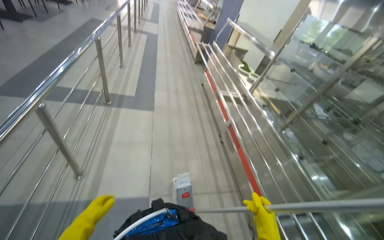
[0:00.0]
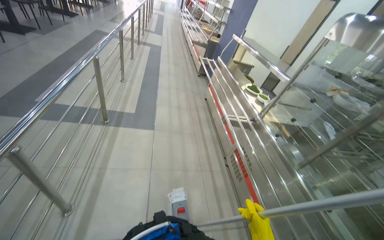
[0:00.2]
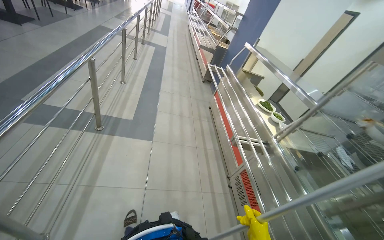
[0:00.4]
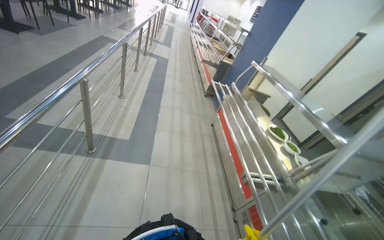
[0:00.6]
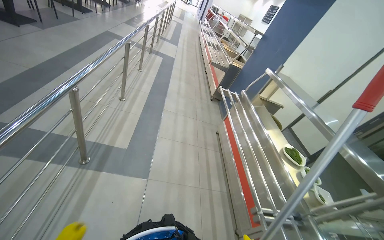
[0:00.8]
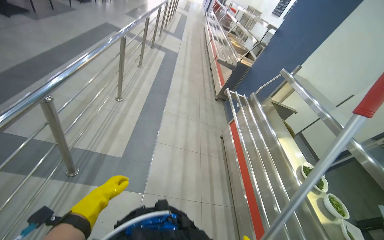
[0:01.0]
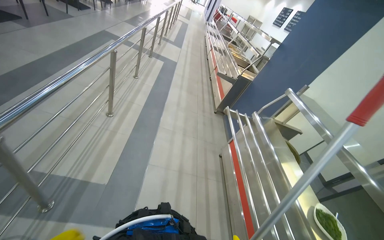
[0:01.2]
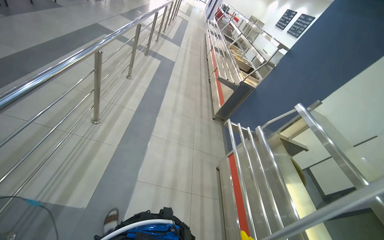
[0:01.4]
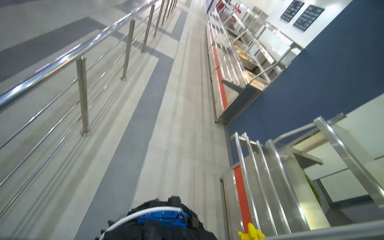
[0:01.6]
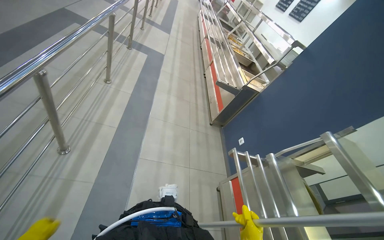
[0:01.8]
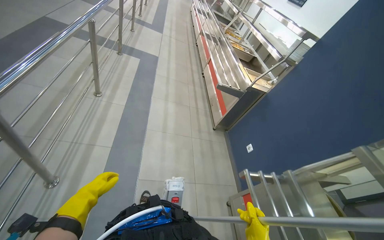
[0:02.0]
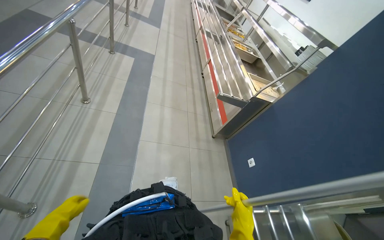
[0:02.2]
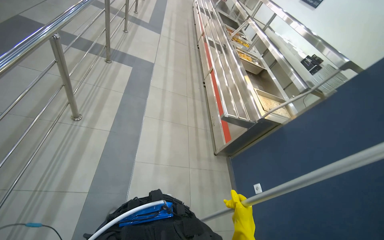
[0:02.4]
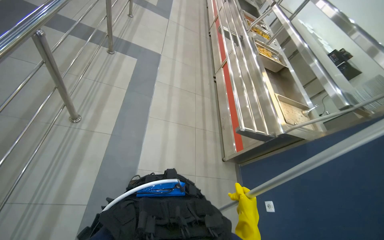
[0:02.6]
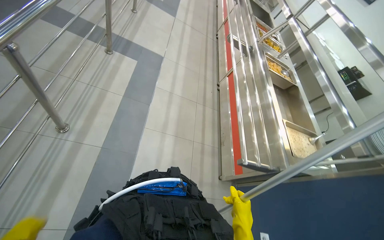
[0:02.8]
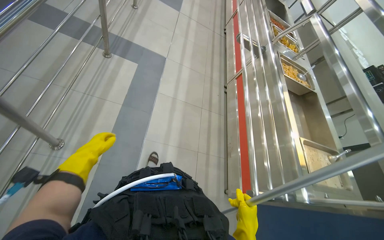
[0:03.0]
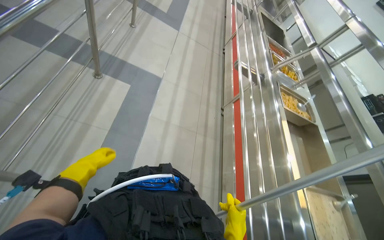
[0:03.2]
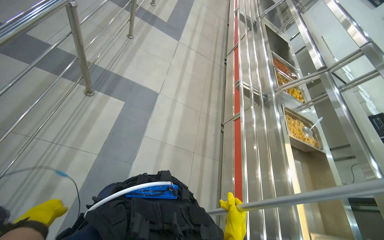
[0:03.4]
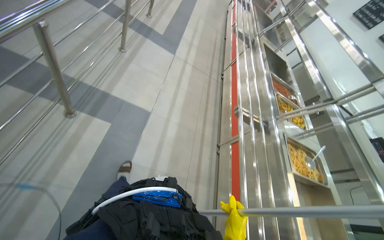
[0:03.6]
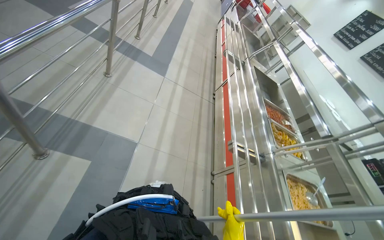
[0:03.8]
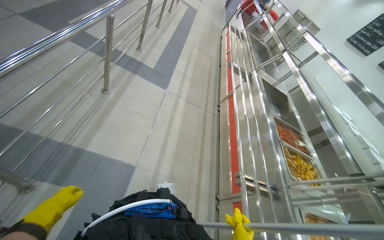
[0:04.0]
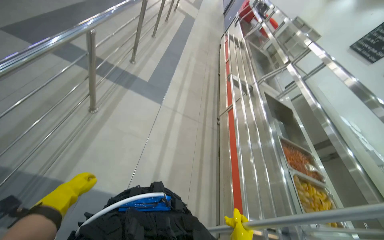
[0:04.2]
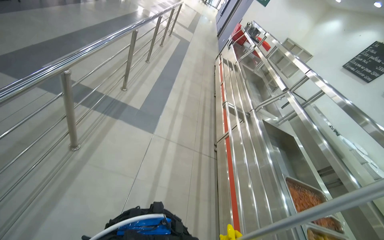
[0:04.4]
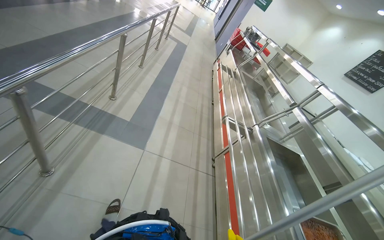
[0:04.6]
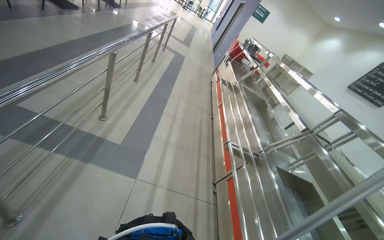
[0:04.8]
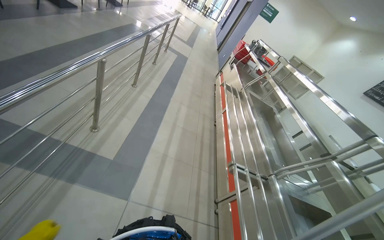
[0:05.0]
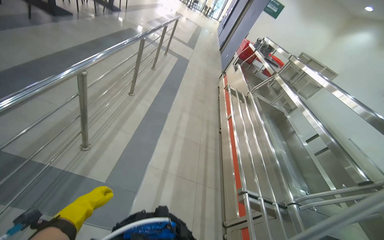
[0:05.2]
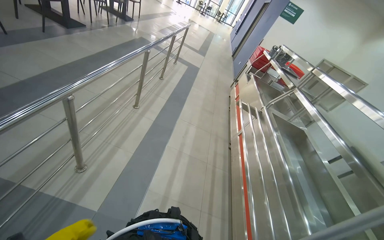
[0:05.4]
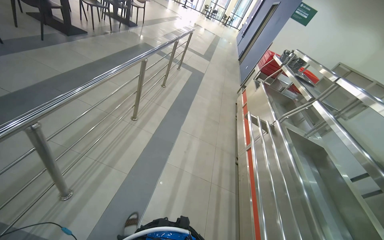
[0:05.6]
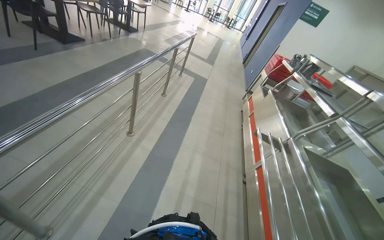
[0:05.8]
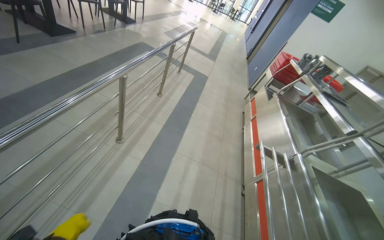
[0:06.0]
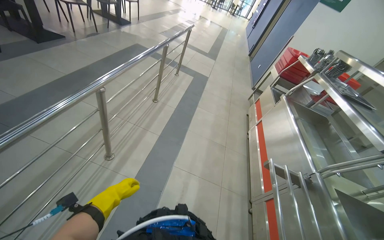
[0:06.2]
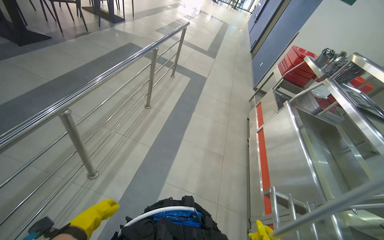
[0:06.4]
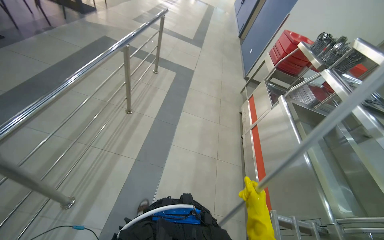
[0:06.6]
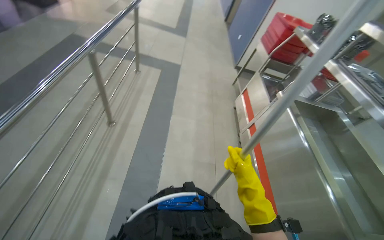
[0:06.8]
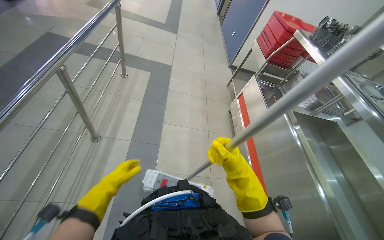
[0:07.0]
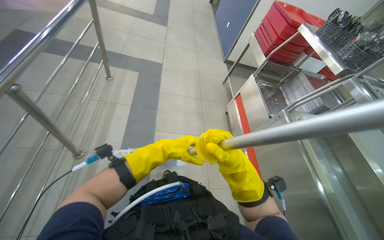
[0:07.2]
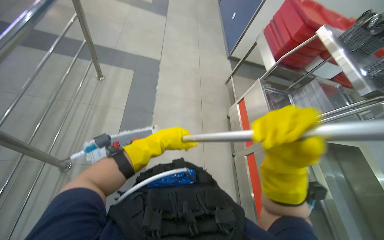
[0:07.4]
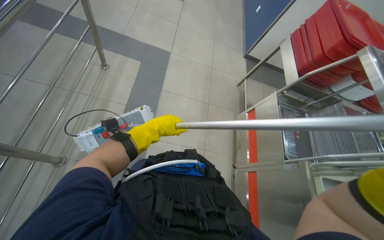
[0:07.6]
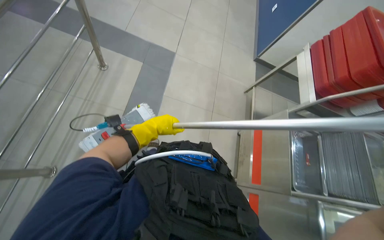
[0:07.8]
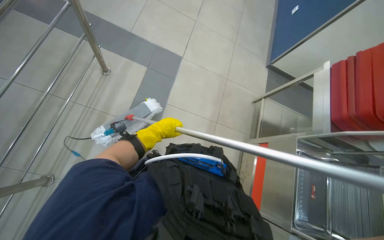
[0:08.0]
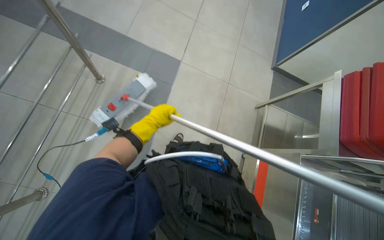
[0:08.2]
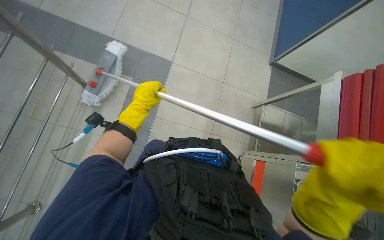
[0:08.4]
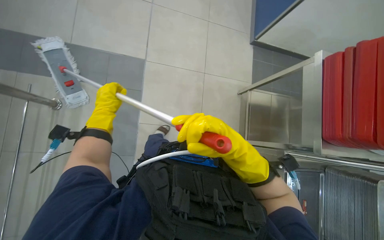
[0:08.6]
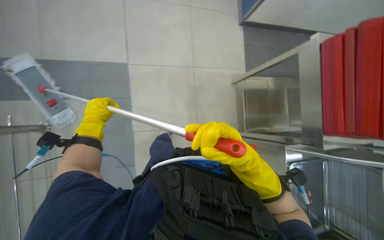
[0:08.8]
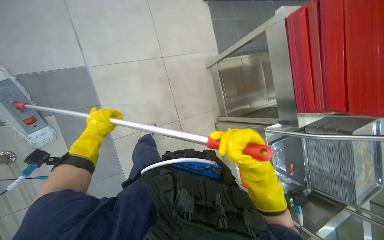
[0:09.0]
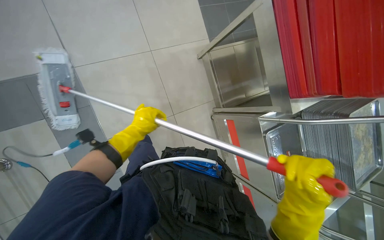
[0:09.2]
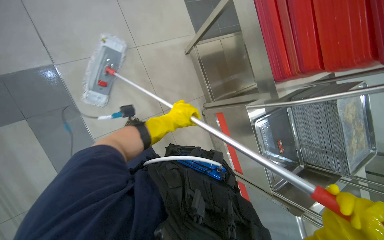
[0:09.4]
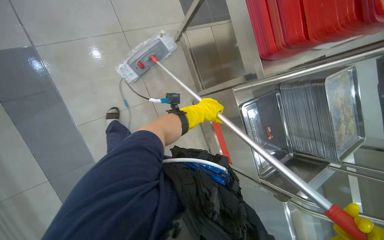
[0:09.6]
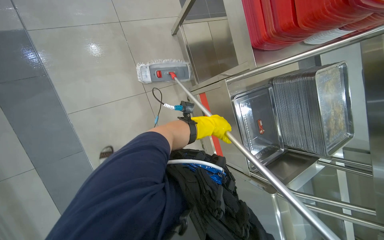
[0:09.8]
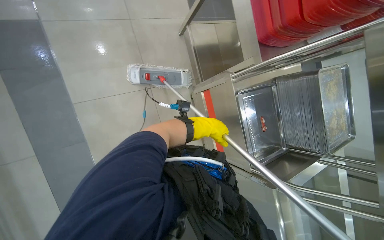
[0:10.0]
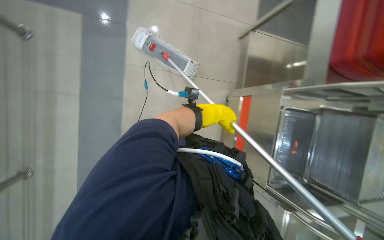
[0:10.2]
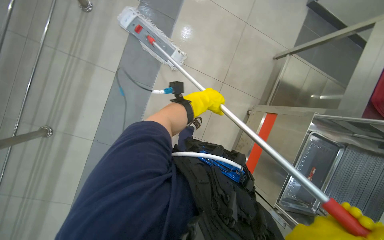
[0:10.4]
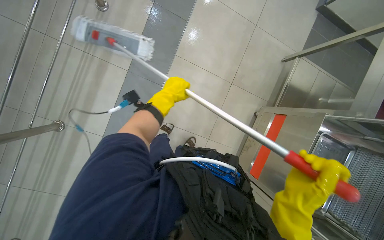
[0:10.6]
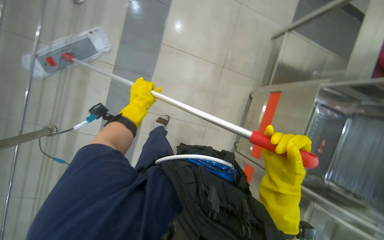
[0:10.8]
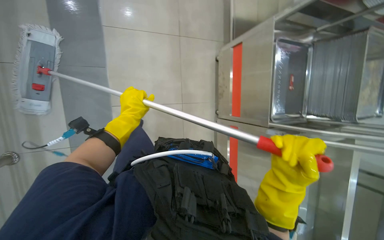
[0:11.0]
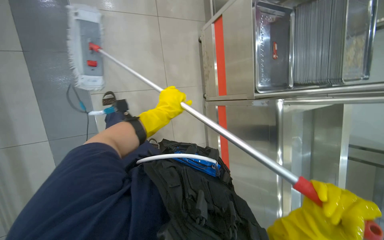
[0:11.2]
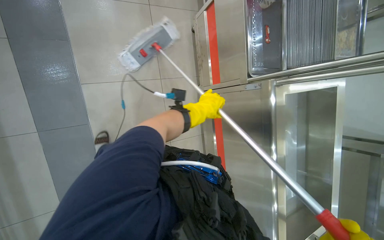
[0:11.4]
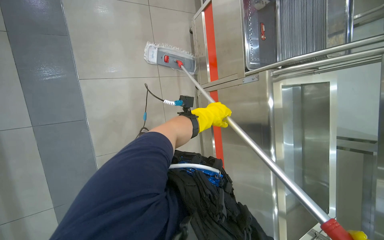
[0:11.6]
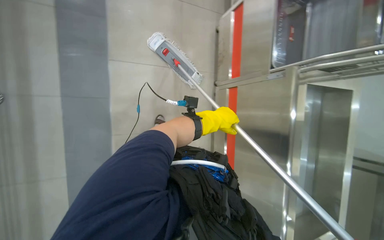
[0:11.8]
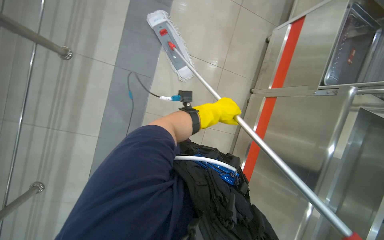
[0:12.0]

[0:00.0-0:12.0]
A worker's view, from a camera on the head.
Job: mopping floor.
The whole recording: Mopping cafeteria floor. The worker mops the cafeteria floor with a mop and bucket.
0:00.0 to 0:01.6: The camera travels roughly 2 m.
0:01.6 to 0:03.0: The head travels about 1.5 m. The camera pitches downward, by approximately 15 degrees.
0:03.0 to 0:04.4: The head travels some 1.5 m. The view tips upward by about 20 degrees.
0:04.4 to 0:06.0: The head travels approximately 2 m.
0:06.0 to 0:07.6: The head travels some 1.5 m. The camera pitches downward, by some 25 degrees.
0:07.6 to 0:09.0: The head travels roughly 60 cm.
0:09.0 to 0:10.4: The wearer moves about 40 cm. The scene turns approximately 30 degrees clockwise in the picture.

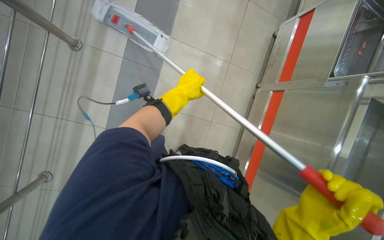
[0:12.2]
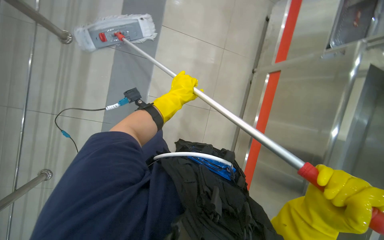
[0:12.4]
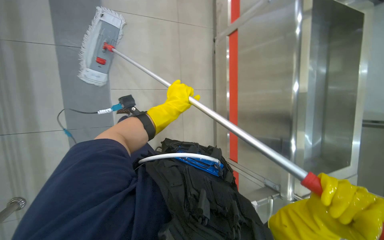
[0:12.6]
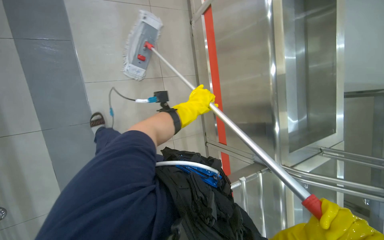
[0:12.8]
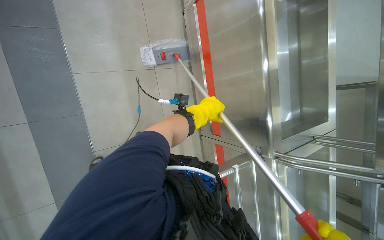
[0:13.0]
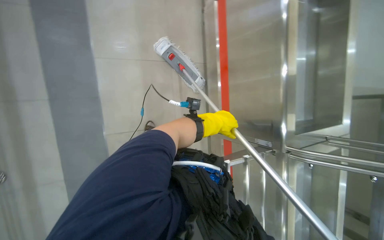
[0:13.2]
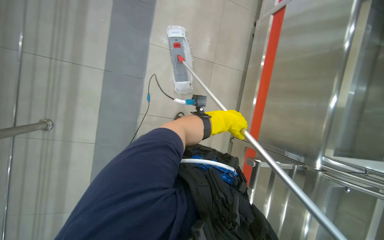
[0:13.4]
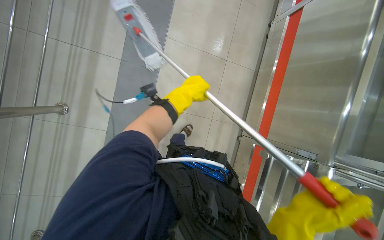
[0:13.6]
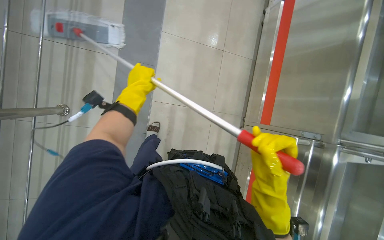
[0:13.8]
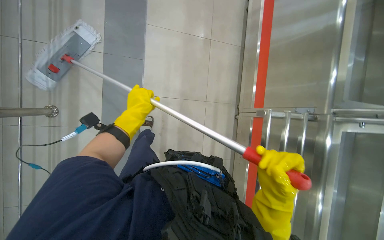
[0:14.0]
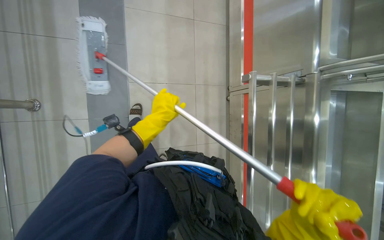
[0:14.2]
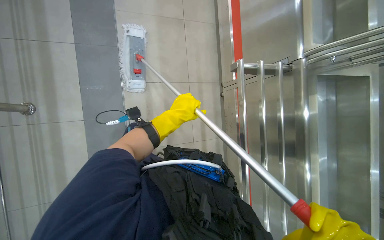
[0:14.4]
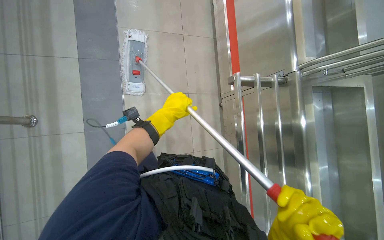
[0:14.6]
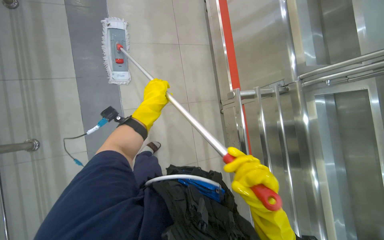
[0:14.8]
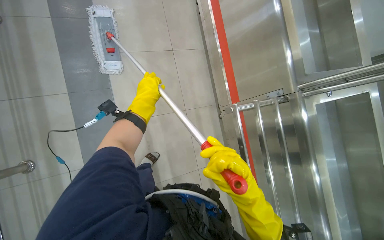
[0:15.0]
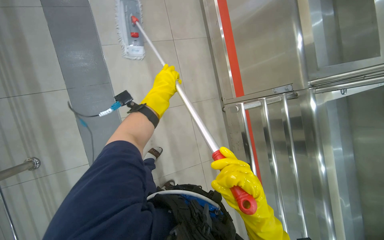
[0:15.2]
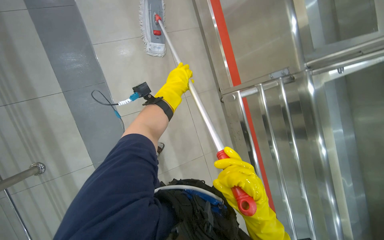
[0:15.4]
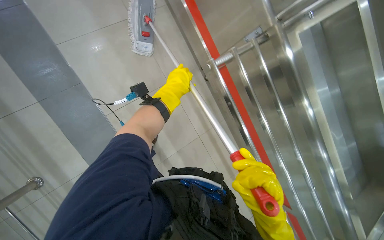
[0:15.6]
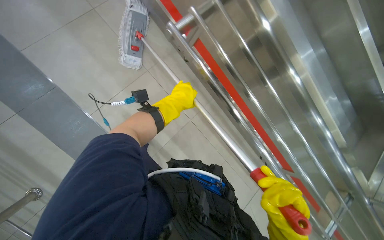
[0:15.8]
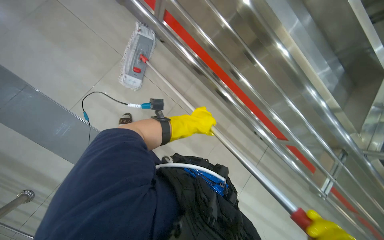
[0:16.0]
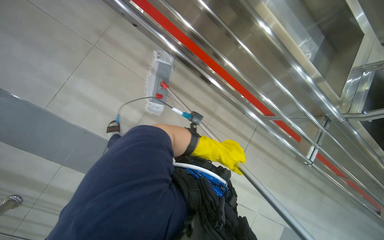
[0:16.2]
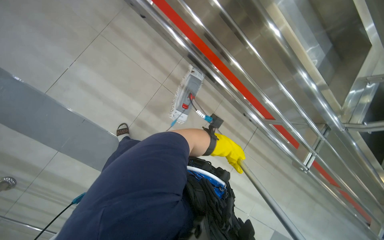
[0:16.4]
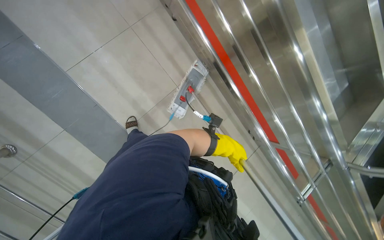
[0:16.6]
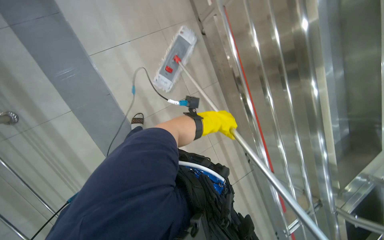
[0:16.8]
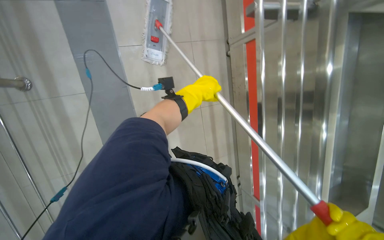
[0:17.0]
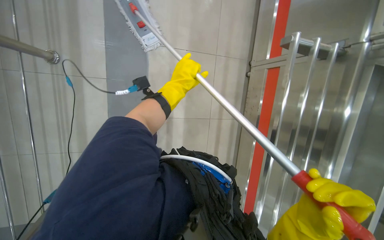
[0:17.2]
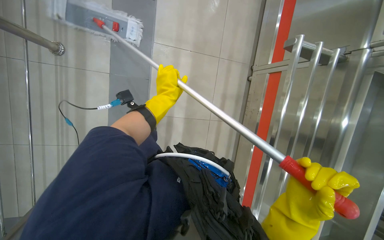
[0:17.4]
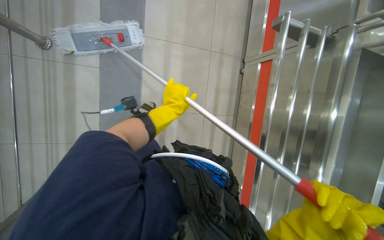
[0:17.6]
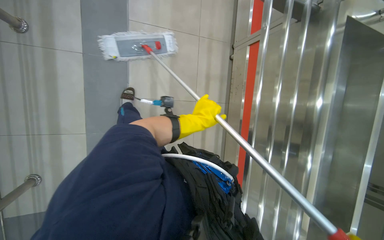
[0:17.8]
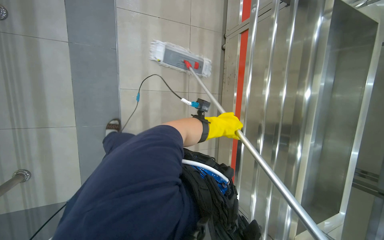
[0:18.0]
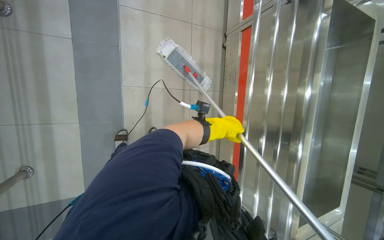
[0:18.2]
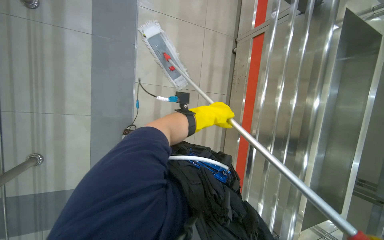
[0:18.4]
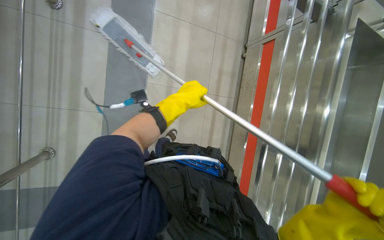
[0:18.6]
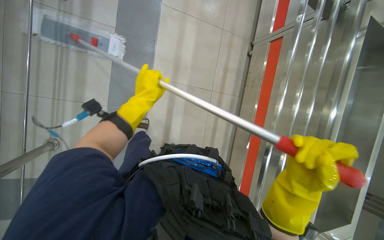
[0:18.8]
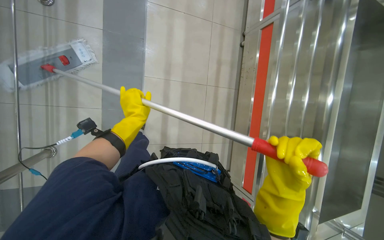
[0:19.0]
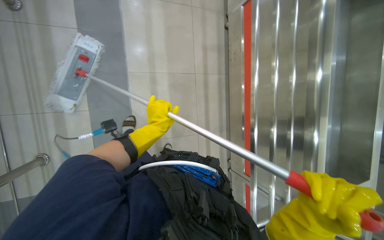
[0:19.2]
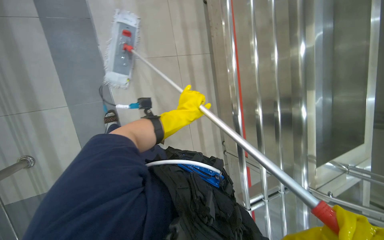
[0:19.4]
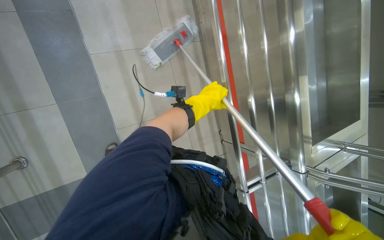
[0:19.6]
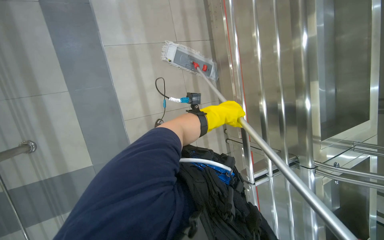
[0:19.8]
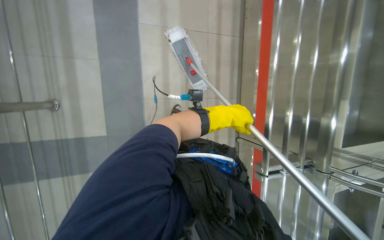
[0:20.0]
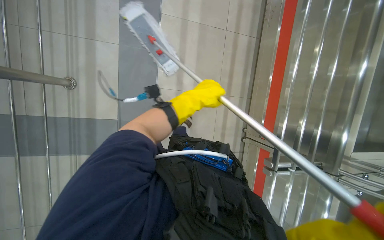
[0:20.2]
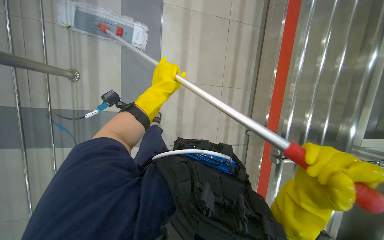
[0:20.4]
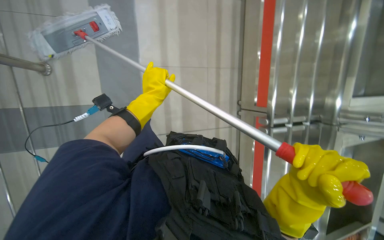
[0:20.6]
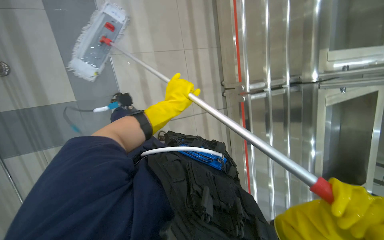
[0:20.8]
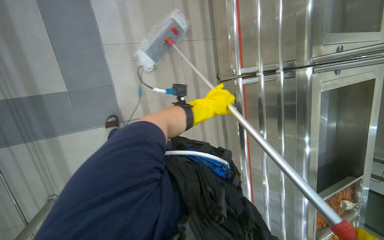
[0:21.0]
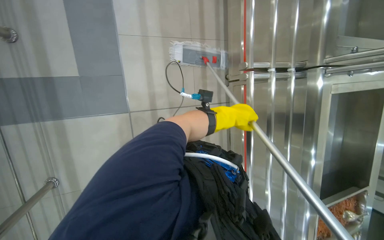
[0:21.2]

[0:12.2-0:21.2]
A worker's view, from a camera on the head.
Job: mopping floor.
The whole recording: Mopping cafeteria floor. The worker mops the cafeteria floor with a mop and bucket.
0:15.2 to 0:16.6: The wearer looks approximately 15 degrees further downward. The left hand heads to the right, down the picture and farther from the camera, covering some 50 cm.
0:16.6 to 0:18.2: The camera pitches upward, by approximately 20 degrees. The scene turns roughly 50 degrees clockwise in the picture.
0:18.2 to 0:19.8: The view tips downward by roughly 10 degrees. The left hand travels to the left and back again, about 35 cm each way.
0:19.8 to 0:21.2: The left hand moves some 30 cm to the left and comes back.
